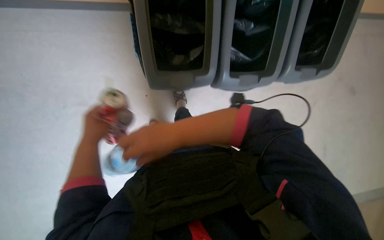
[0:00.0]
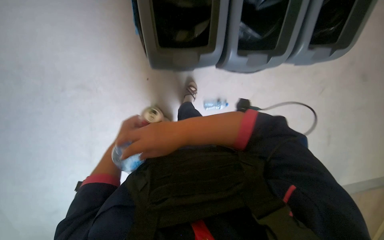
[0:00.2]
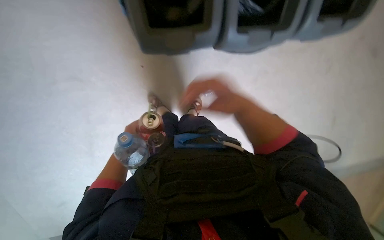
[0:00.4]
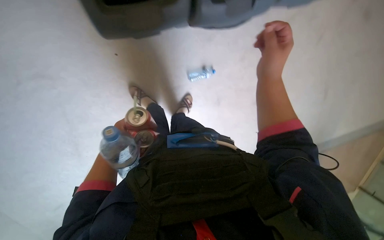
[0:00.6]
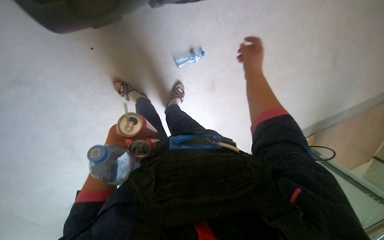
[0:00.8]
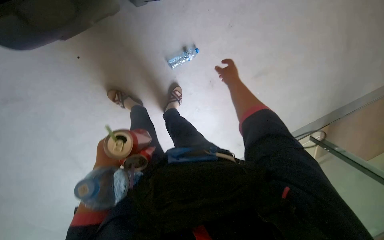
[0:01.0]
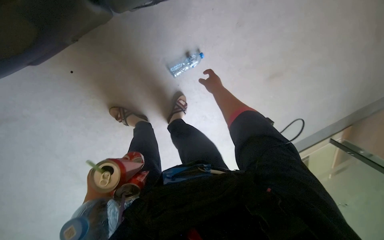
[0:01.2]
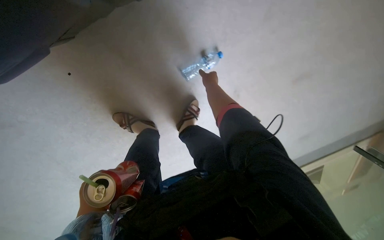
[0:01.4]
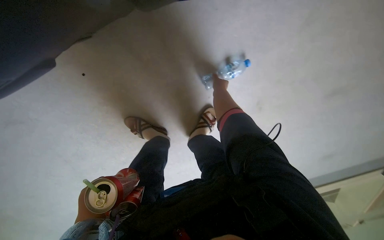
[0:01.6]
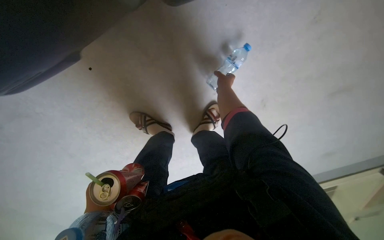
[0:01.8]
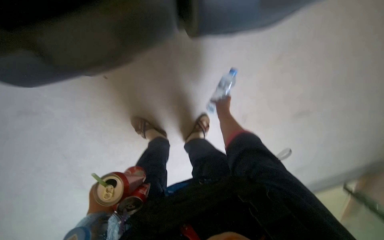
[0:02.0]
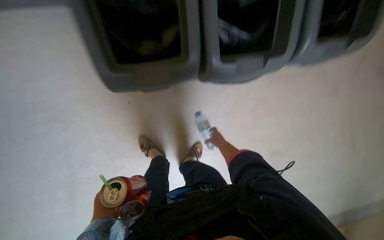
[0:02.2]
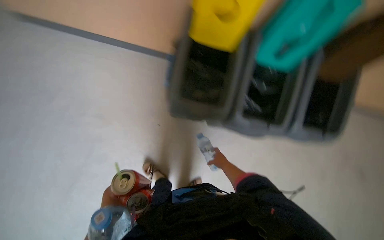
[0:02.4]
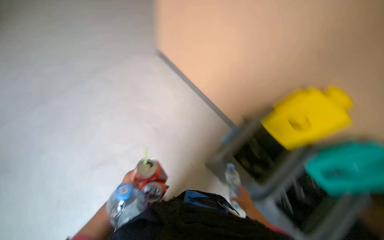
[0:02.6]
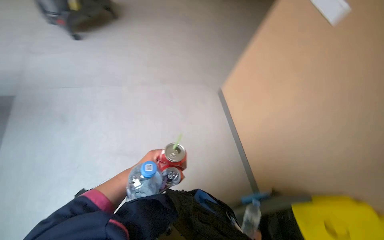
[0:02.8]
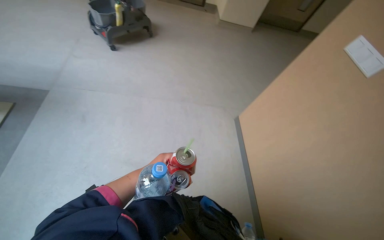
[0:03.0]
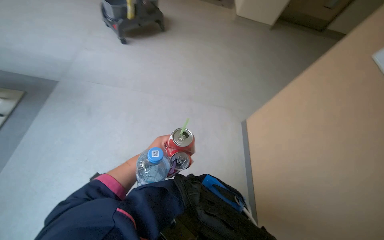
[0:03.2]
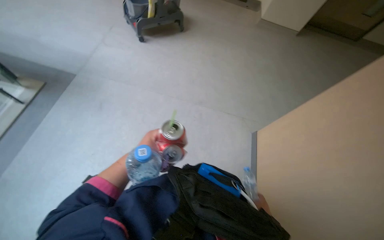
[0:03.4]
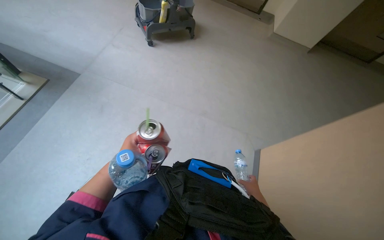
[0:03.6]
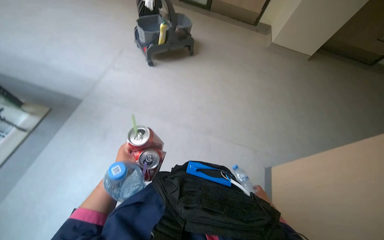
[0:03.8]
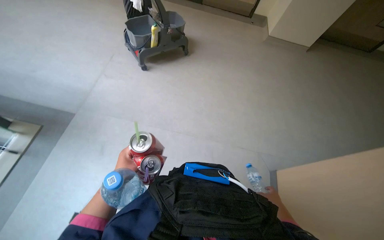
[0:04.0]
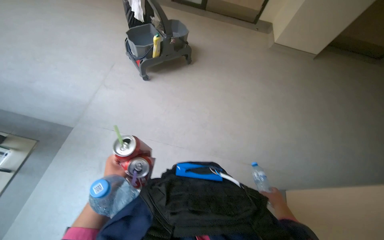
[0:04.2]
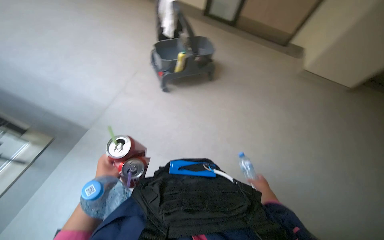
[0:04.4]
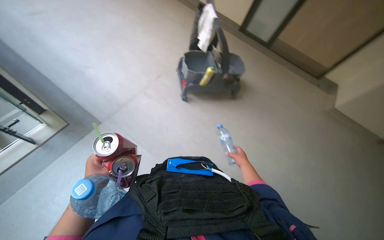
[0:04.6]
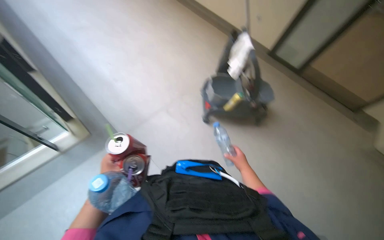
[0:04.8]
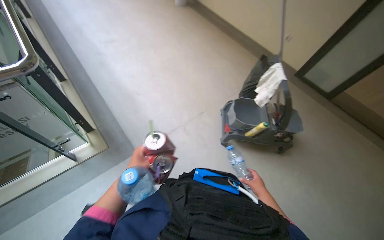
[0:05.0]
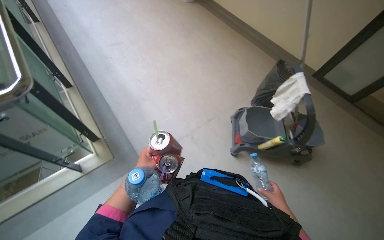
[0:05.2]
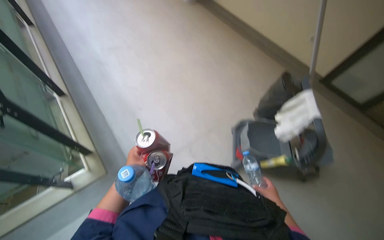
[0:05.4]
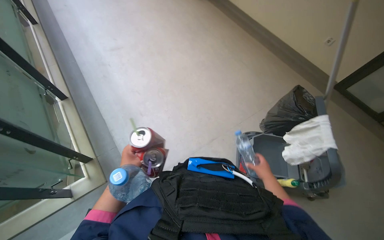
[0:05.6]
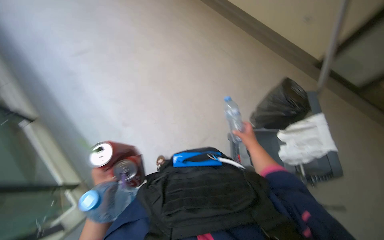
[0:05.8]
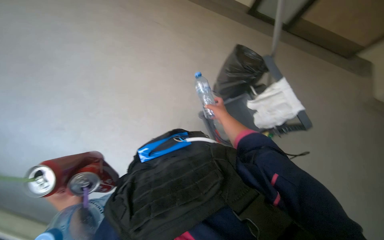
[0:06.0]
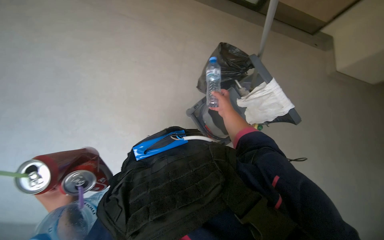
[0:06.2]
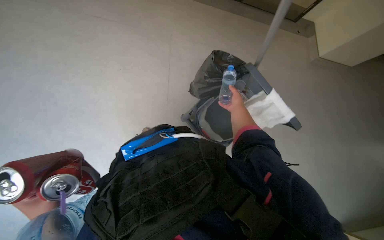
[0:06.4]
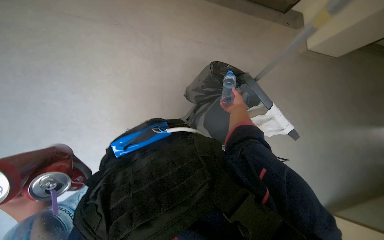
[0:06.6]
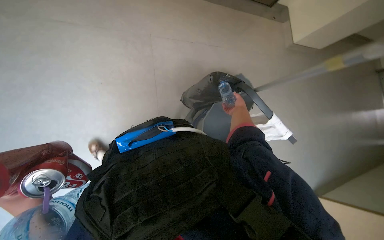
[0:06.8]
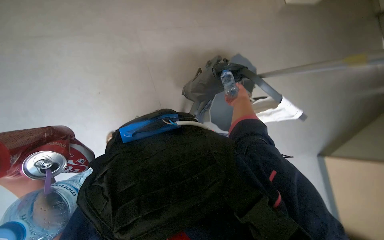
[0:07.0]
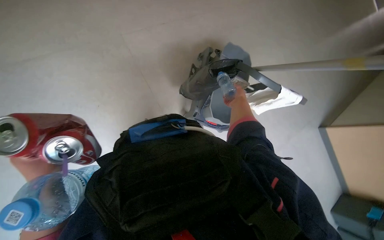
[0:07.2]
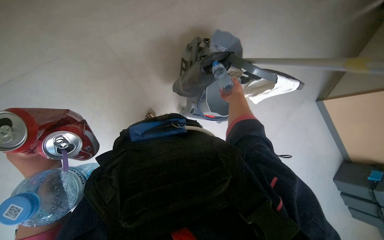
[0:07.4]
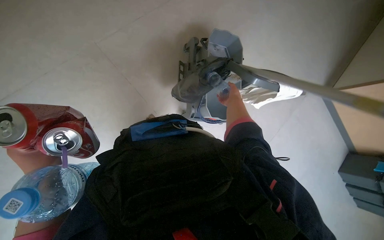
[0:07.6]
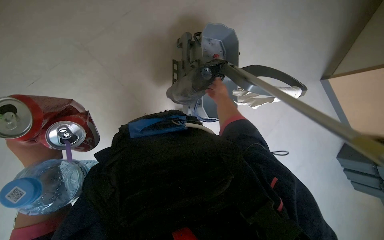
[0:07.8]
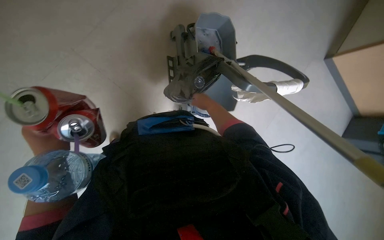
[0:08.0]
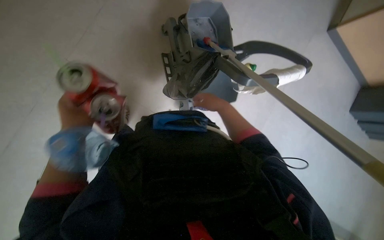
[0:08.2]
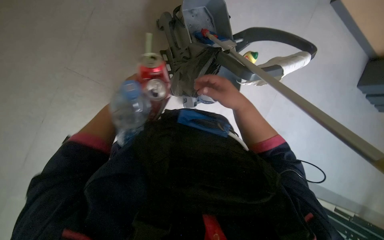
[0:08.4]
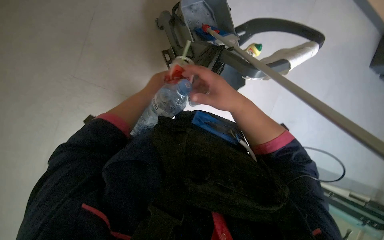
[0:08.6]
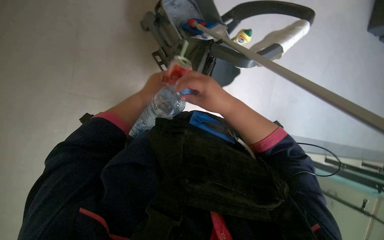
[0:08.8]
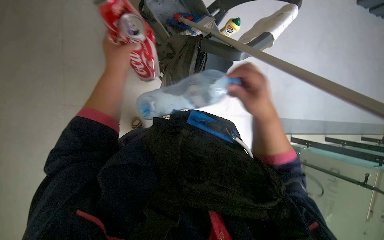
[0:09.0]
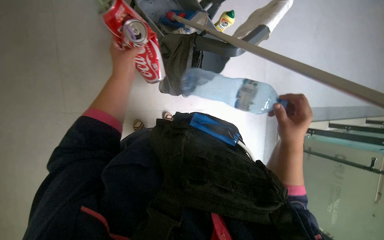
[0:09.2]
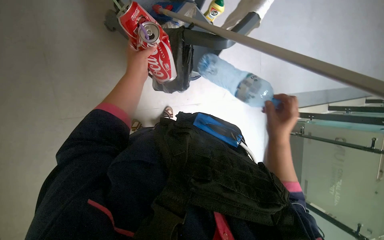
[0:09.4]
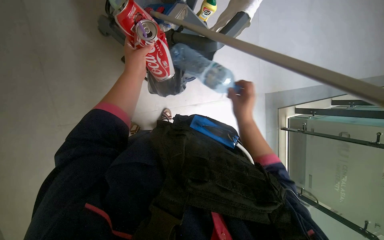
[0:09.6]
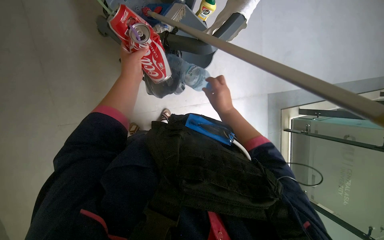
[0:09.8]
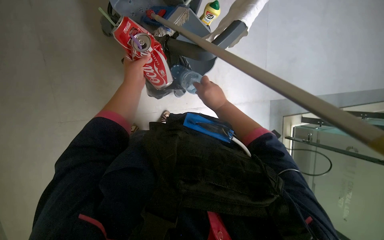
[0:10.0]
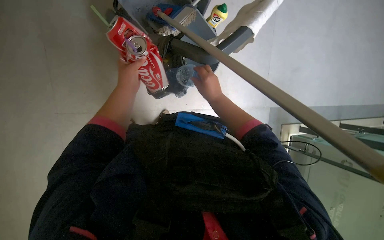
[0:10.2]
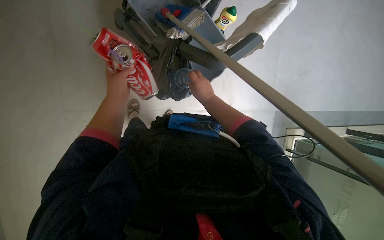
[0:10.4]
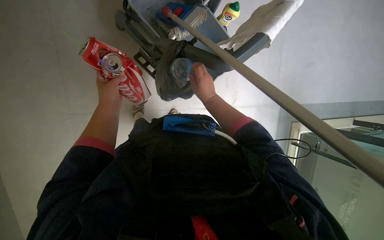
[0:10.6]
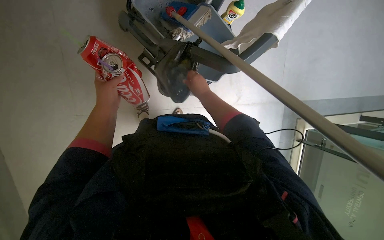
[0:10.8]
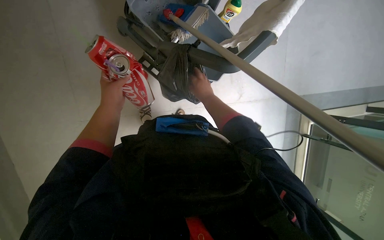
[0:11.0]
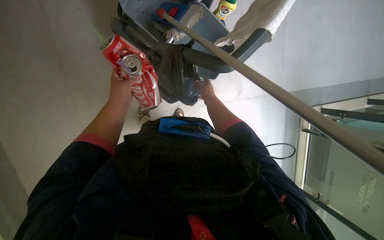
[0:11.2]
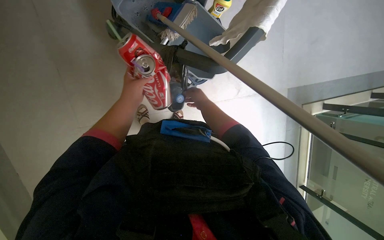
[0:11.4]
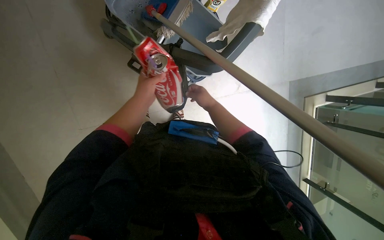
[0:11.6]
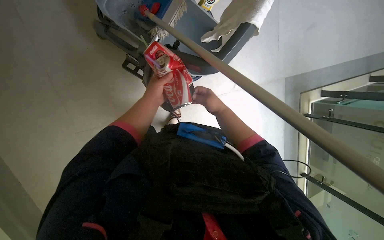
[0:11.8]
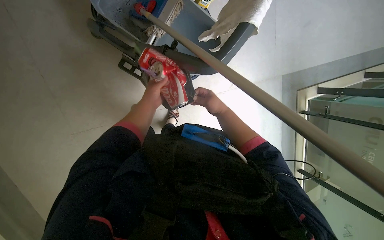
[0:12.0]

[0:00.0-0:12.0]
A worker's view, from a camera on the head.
Job: managing trash.
The whole recording: Disposing of trash and recycling. The worker sorts bottles and cans into recycling bins and picks up items from the floor.
0:00.0 to 0:01.6: The right hand is displaced farther from the camera and up the picture by about 60 cm.
0:01.6 to 0:03.0: The head turns to the left by some 70 degrees. The wearer looks some 40 degrees further upward.
0:03.0 to 0:04.4: The camera is carried about 70 cm. The head turns to the left by approximately 20 degrees.
0:04.4 to 0:06.0: The wearer moves roughly 80 cm. The head turns to the left by roughly 25 degrees.
0:06.0 to 0:07.6: The left hand moves about 15 cm to the left and comes back. The right hand heads to the right, covering roughly 10 cm.
0:07.6 to 0:09.0: The wearer looks about 15 degrees further downward. The scene rotates counterclockwise by about 35 degrees. The left hand shifts approximately 40 cm up the picture. The right hand shifts roughly 30 cm nearer to the camera and down the picture.
0:09.0 to 0:10.4: The right hand goes roughly 20 cm farther from the camera and to the left.
0:10.4 to 0:12.0: The left hand is displaced to the right and farther from the camera by approximately 15 cm.

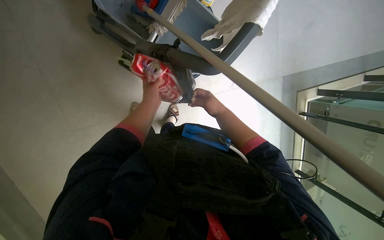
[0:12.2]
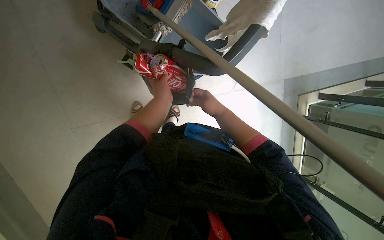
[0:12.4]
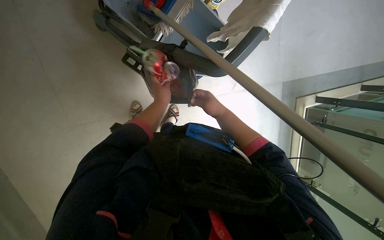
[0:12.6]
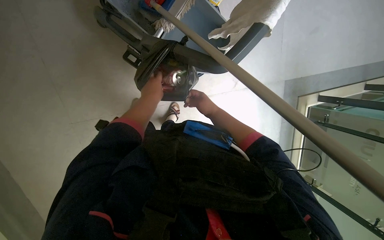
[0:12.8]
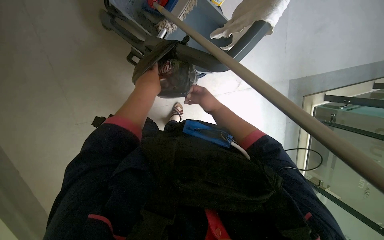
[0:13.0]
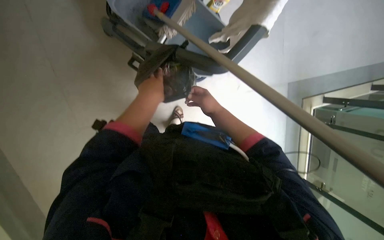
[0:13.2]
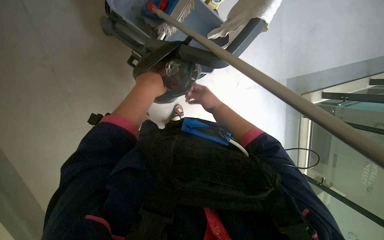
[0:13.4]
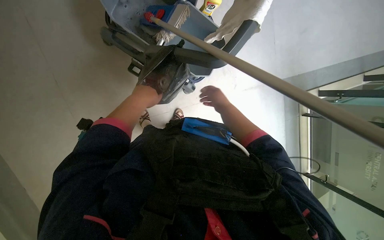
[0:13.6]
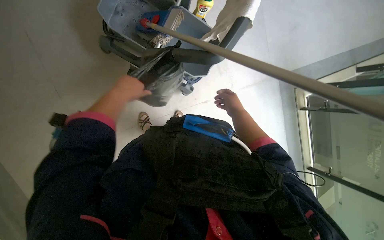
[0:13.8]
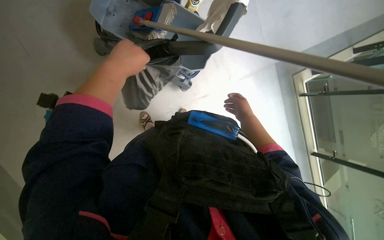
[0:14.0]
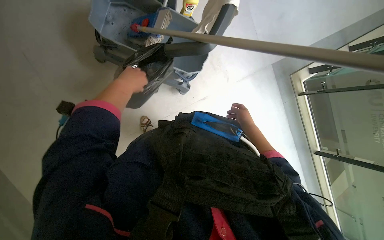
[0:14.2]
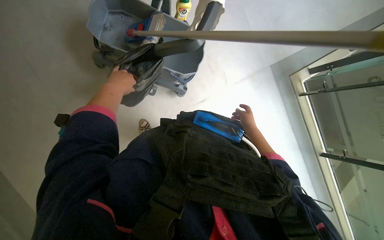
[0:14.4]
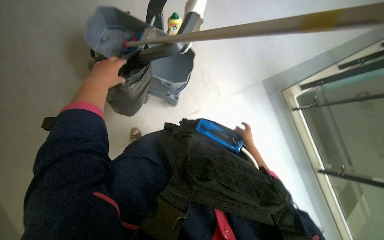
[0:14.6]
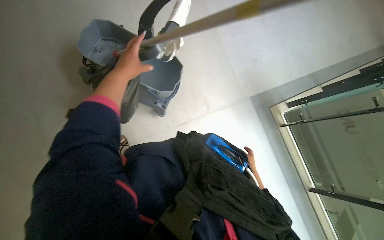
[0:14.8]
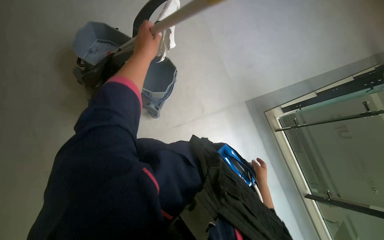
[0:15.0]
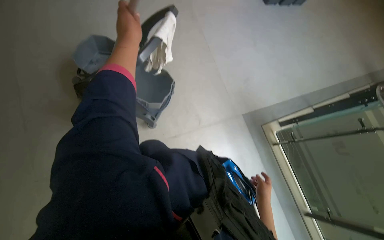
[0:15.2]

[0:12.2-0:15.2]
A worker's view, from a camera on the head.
Job: managing trash.
The whole recording: Disposing of trash and recycling. The worker sorts bottles and cans into recycling bins and picks up items from the floor.
0:12.2 to 0:13.8: The left hand shifts approximately 15 cm nearer to the camera and to the left.
0:13.8 to 0:15.2: The view tilts some 25 degrees upward. The right hand goes roughly 35 cm down the picture.

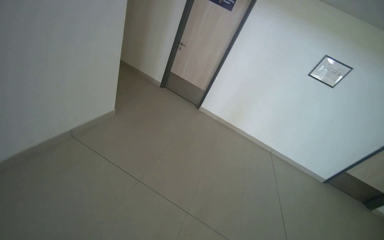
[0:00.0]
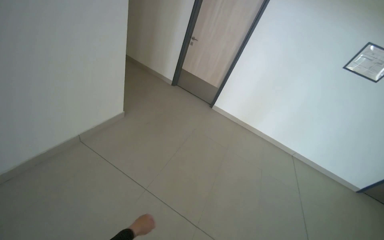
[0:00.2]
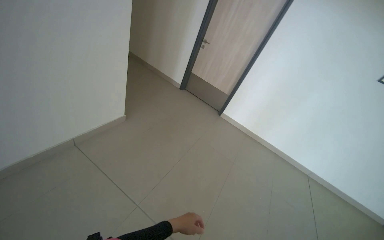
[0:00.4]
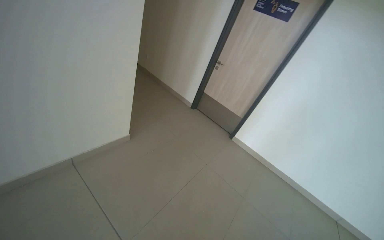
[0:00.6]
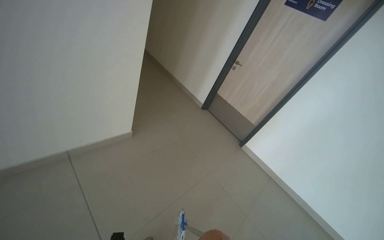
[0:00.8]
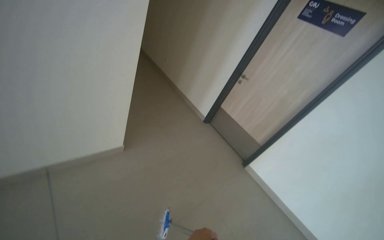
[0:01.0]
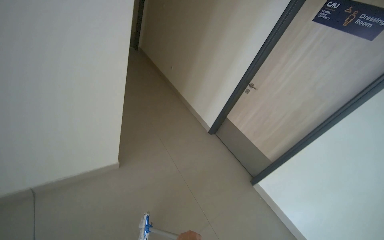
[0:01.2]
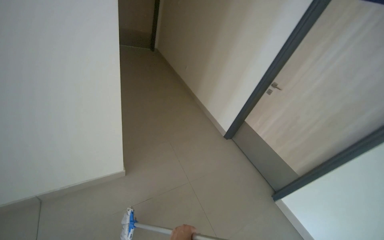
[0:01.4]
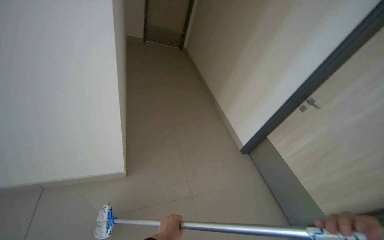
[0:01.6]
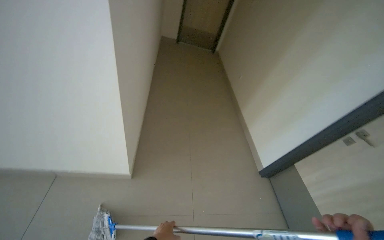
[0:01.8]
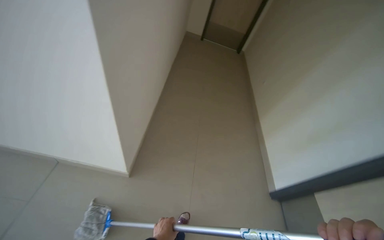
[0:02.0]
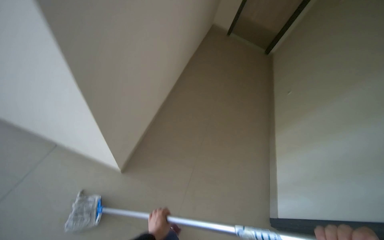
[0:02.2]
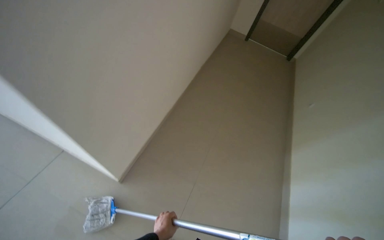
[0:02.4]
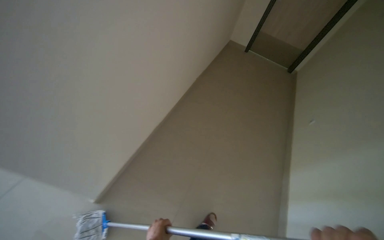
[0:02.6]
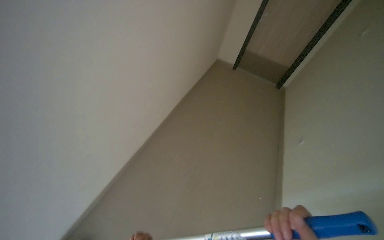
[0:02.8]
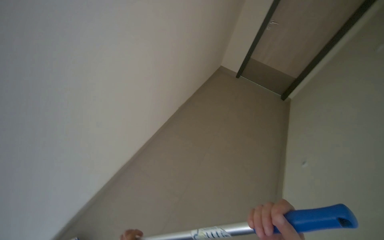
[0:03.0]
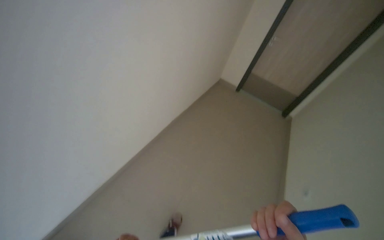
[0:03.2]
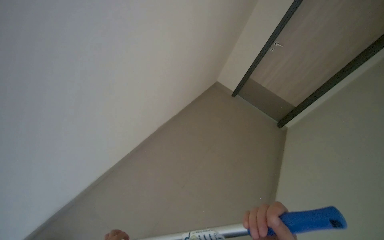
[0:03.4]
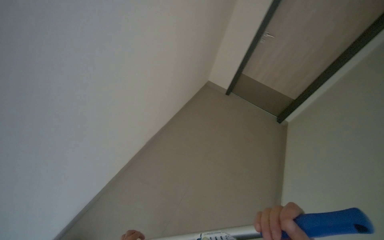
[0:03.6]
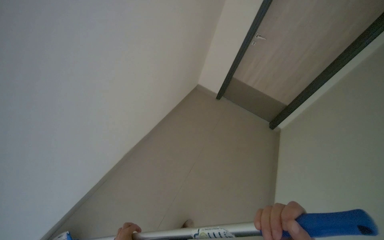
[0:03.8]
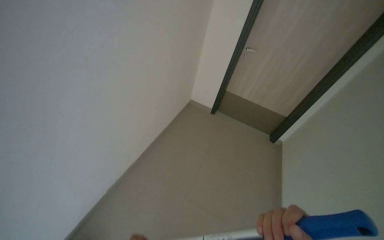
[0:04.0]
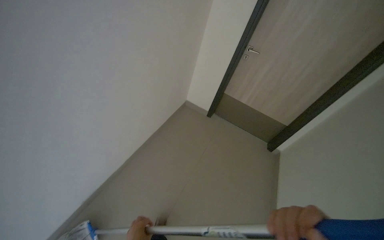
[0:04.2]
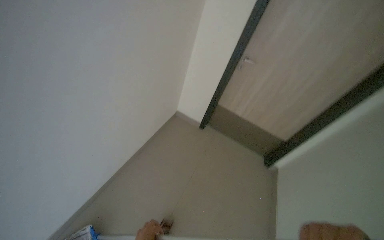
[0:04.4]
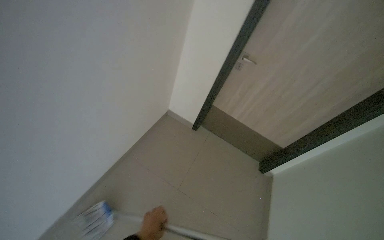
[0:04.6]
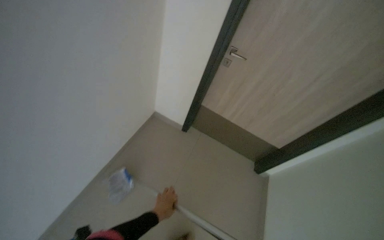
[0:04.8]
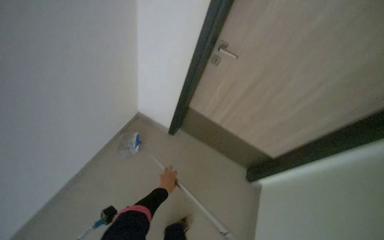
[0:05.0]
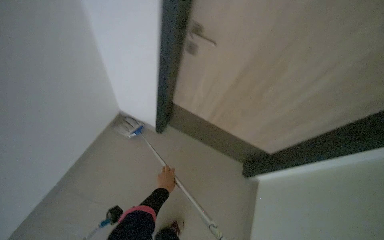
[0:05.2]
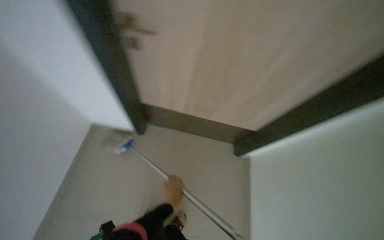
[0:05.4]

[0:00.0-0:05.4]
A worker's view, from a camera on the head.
Job: mopping floor.
The whole recording: Mopping hallway floor. The worker mops the floor in the hallway with a mop.
0:00.0 to 0:01.4: The camera is carried approximately 1.5 m. The head rotates approximately 40 degrees to the left.
0:01.4 to 0:02.8: The camera travels approximately 80 cm. The wearer's head swings some 45 degrees to the left. The view tips upward by about 15 degrees.
